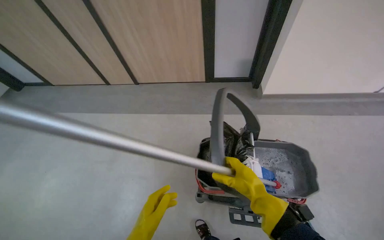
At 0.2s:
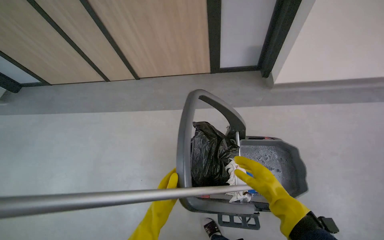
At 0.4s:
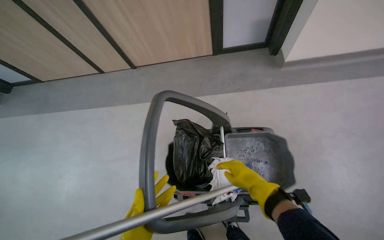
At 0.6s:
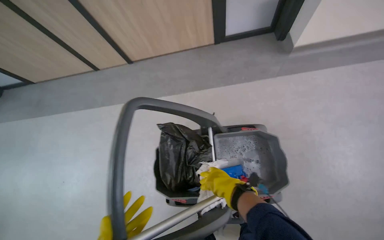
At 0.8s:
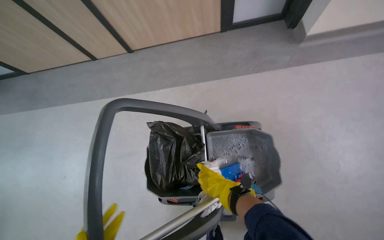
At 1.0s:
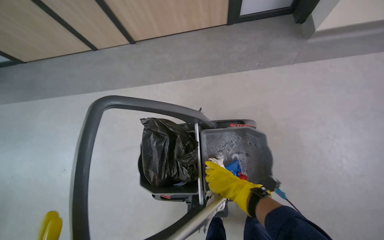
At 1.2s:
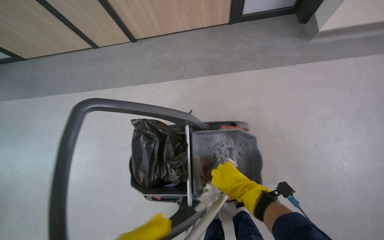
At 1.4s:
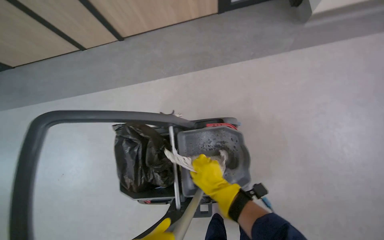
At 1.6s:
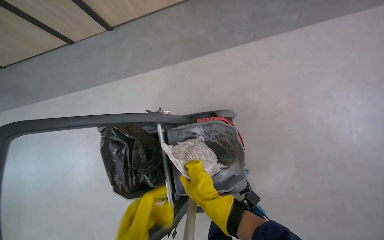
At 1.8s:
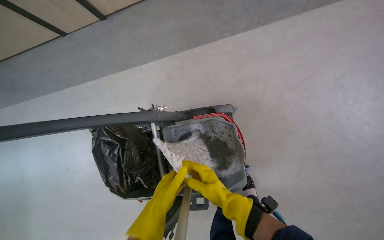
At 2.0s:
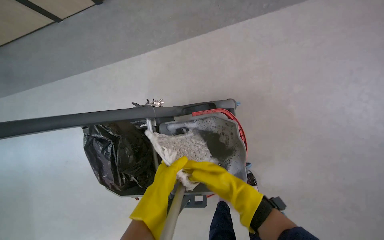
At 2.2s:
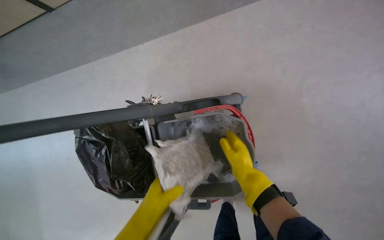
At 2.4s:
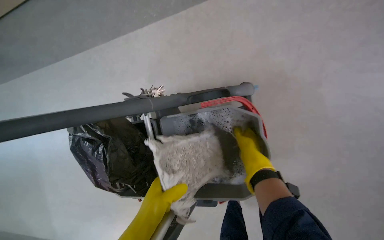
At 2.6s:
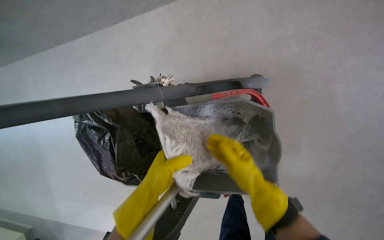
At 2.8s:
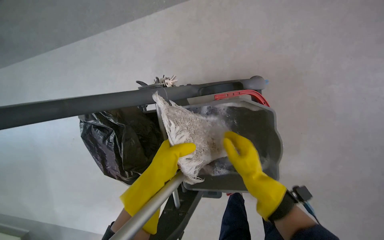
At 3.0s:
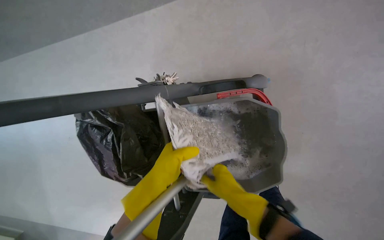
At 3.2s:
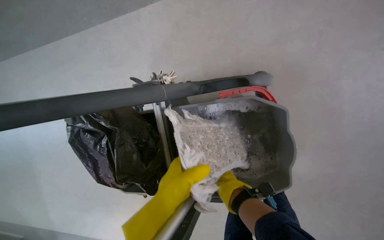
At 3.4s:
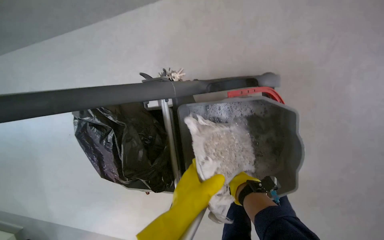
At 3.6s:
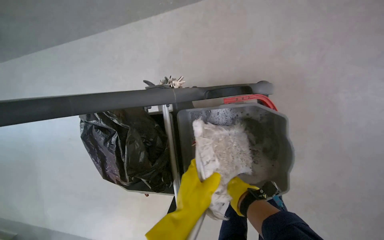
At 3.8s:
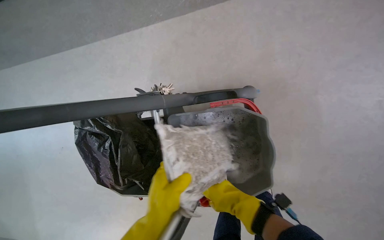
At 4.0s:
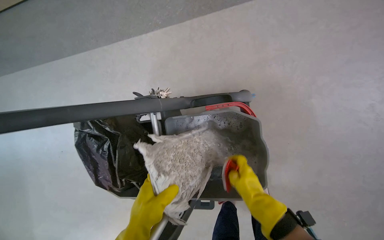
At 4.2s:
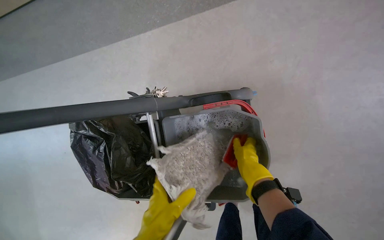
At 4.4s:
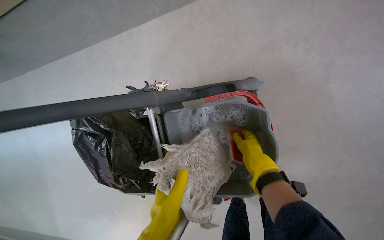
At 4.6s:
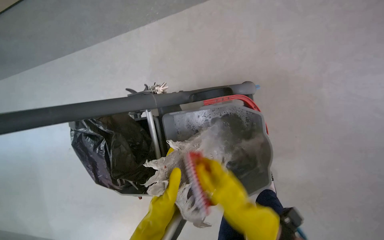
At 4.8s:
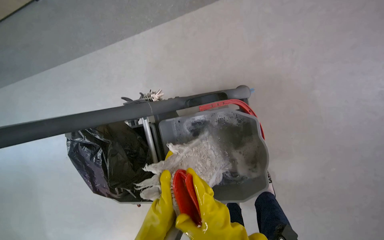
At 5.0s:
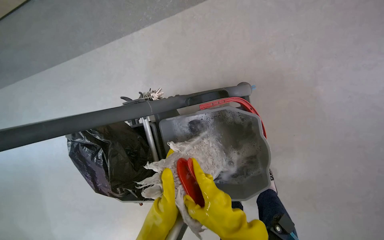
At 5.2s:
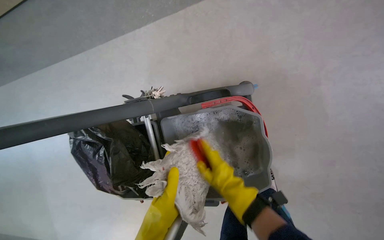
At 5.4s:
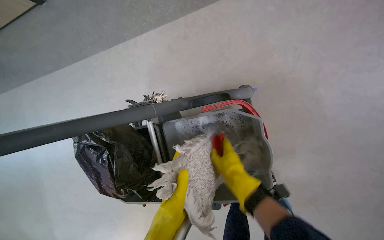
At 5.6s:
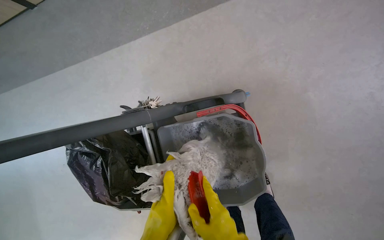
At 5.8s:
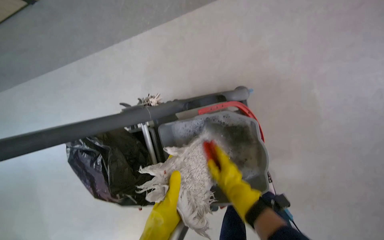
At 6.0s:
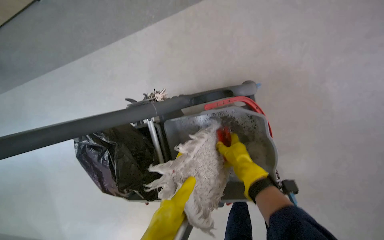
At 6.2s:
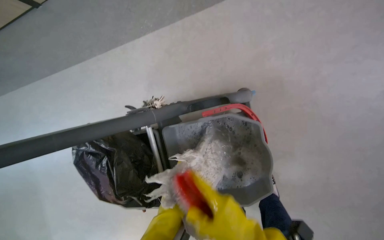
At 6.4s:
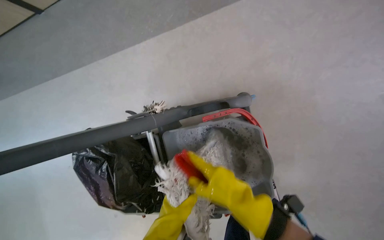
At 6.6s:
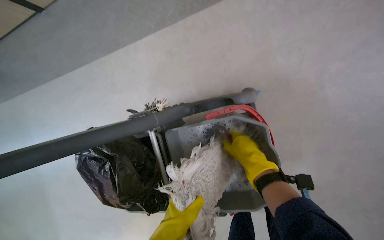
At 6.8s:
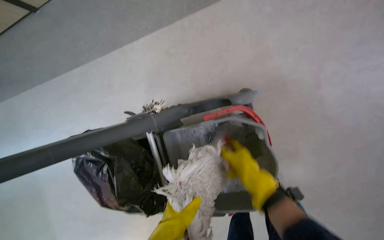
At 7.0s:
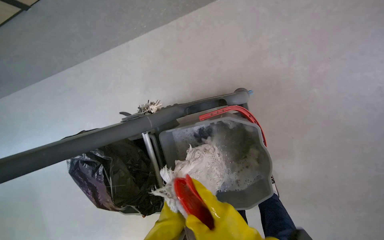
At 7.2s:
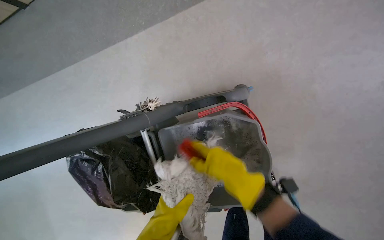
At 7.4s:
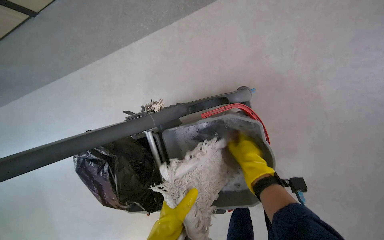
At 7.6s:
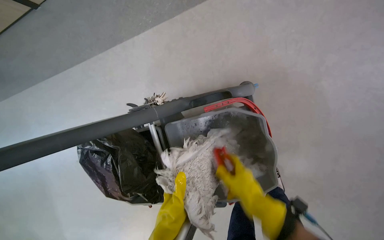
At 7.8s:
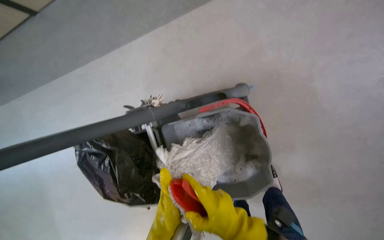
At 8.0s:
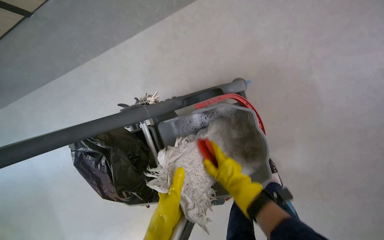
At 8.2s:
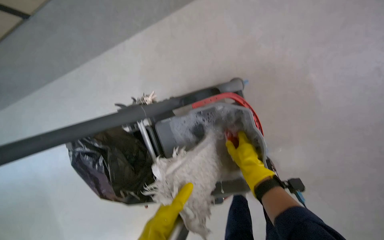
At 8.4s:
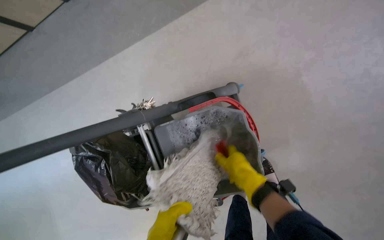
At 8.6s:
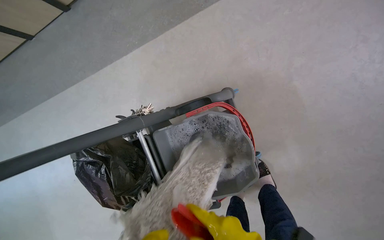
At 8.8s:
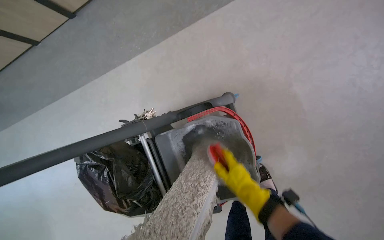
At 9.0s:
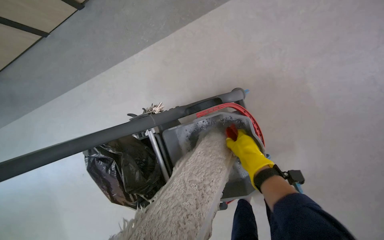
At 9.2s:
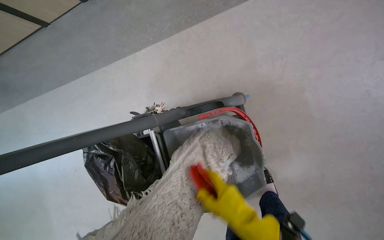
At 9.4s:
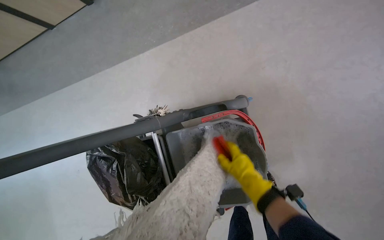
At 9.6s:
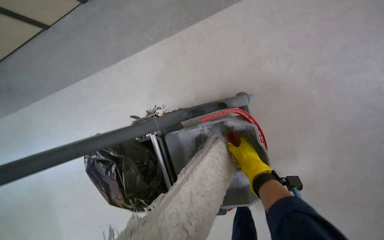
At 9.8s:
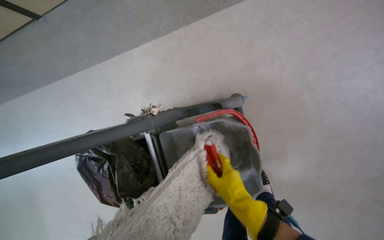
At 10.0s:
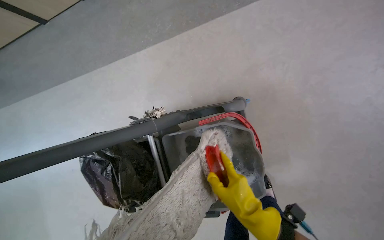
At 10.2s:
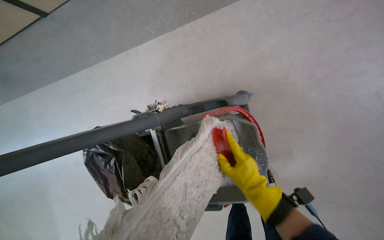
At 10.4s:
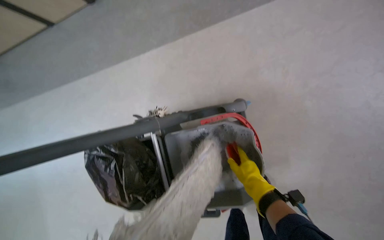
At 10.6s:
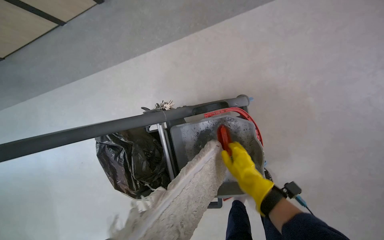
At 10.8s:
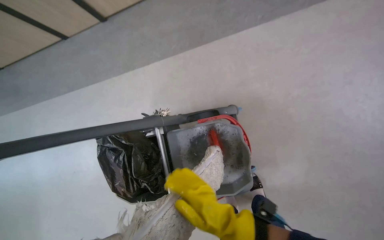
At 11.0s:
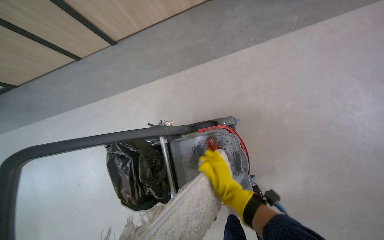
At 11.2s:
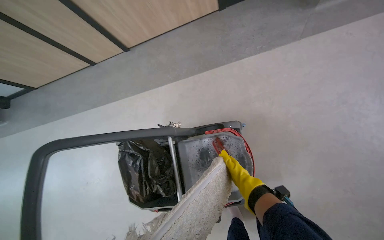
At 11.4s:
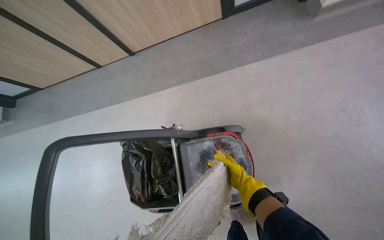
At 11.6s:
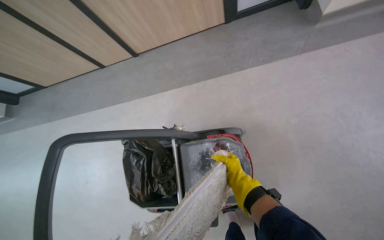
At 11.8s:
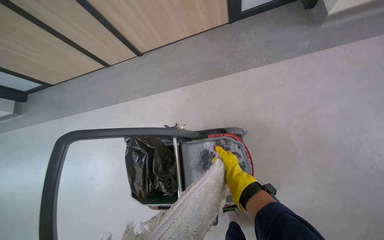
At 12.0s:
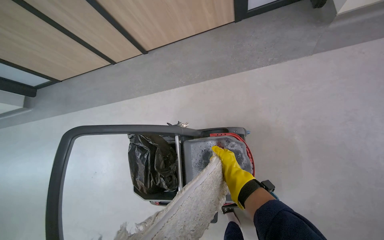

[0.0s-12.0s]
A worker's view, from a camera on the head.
Job: mopping floor.
The whole recording: Wringing mop and mopping lobby floor. The worker wrings out the mop head and then mops the lobby floor.
0.0s to 1.6s: The camera is carried about 80 cm. The camera is aimed roughly 20 degrees further to the left. The view tilts approximately 25 degrees downward.
1.6s to 3.0s: The camera pitches downward, by some 20 degrees.
3.0s to 4.4s: The right hand travels up the picture by roughly 10 cm.
6.0s to 7.6s: The right hand goes nearer and farther, roughly 20 cm each way, reversing 4 times.
7.6s to 9.0s: The right hand swings up and down the picture, approximately 15 cm each way, with 3 reversals.
9.0s to 10.4s: The right hand moves nearer and farther over approximately 15 cm, changing direction 3 times.
10.4s to 12.0s: The camera pitches upward, by roughly 15 degrees. The right hand moves nearer and farther over some 20 cm, changing direction 2 times.

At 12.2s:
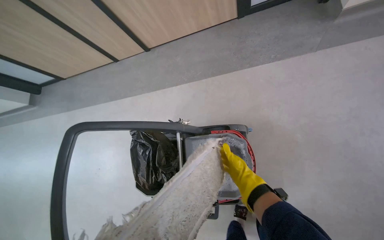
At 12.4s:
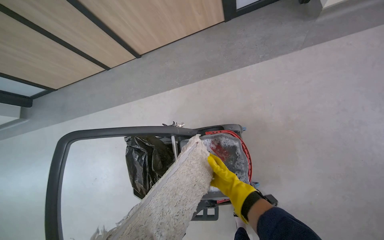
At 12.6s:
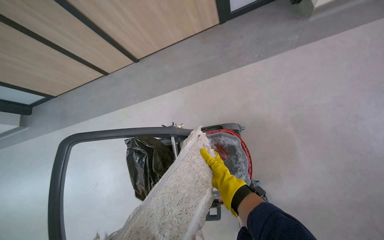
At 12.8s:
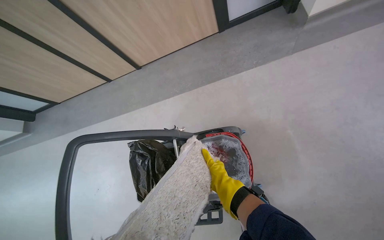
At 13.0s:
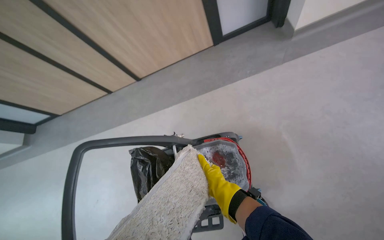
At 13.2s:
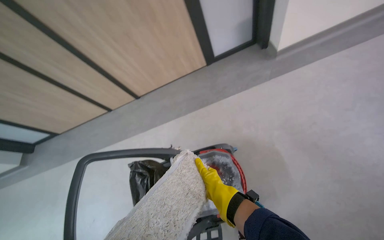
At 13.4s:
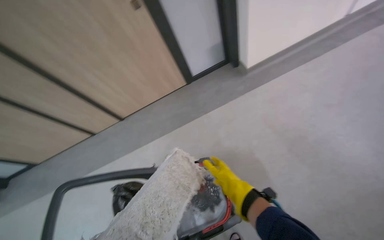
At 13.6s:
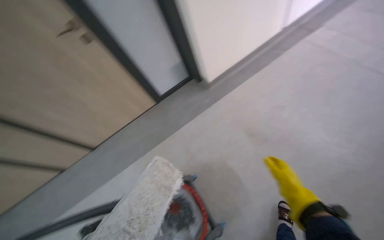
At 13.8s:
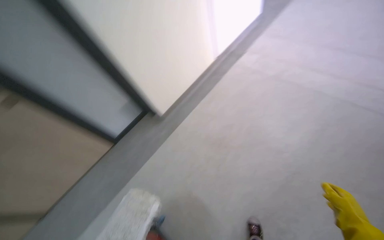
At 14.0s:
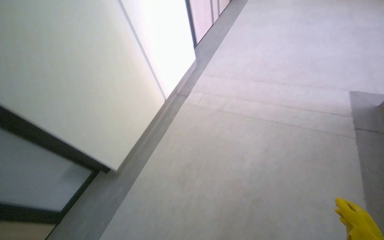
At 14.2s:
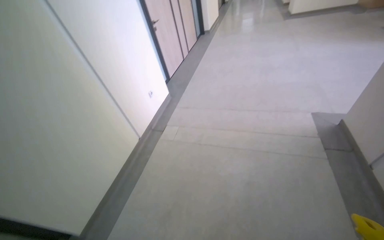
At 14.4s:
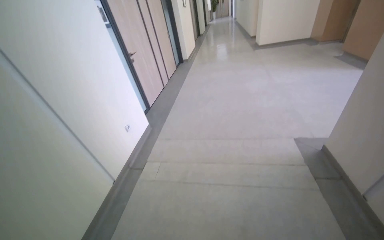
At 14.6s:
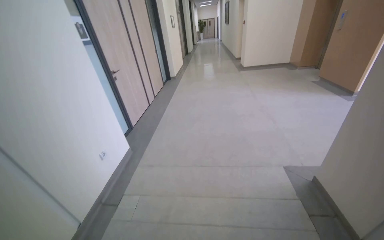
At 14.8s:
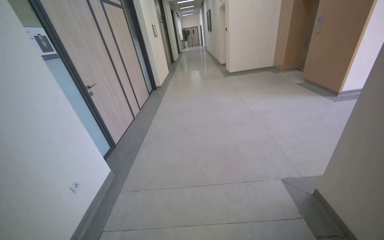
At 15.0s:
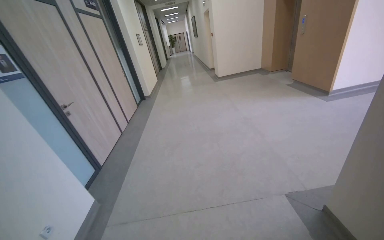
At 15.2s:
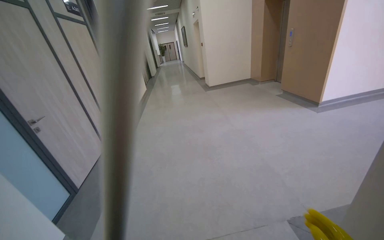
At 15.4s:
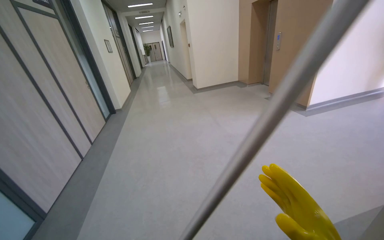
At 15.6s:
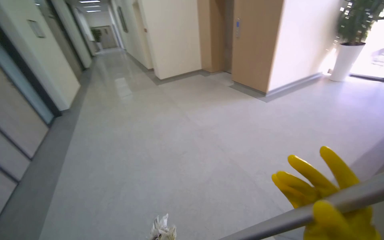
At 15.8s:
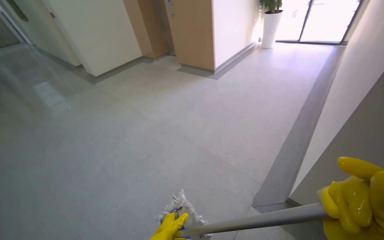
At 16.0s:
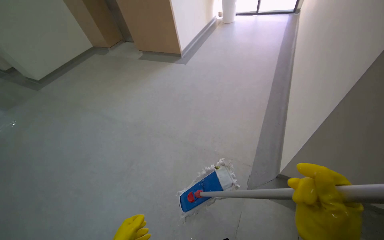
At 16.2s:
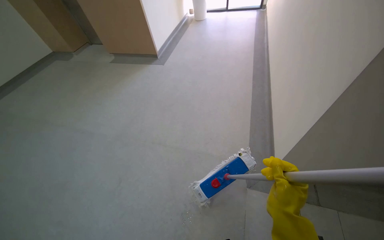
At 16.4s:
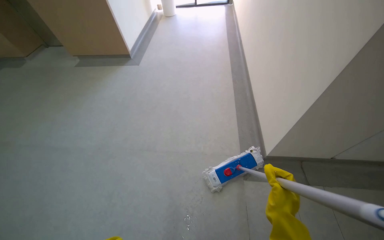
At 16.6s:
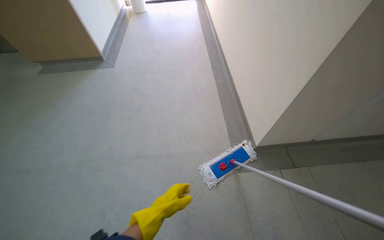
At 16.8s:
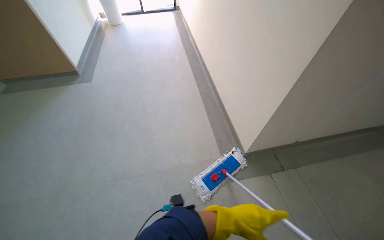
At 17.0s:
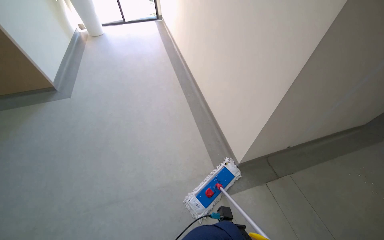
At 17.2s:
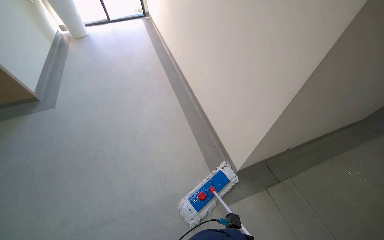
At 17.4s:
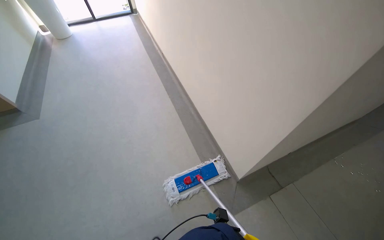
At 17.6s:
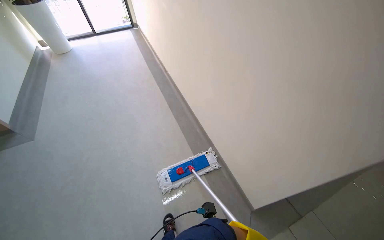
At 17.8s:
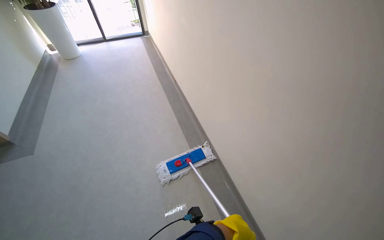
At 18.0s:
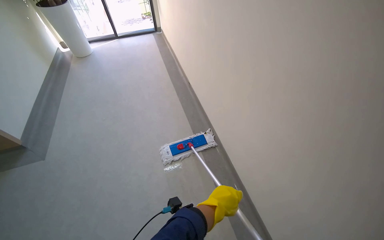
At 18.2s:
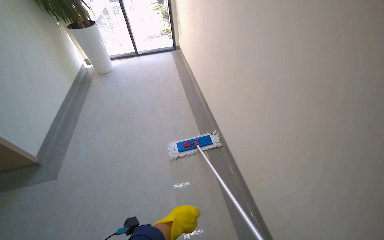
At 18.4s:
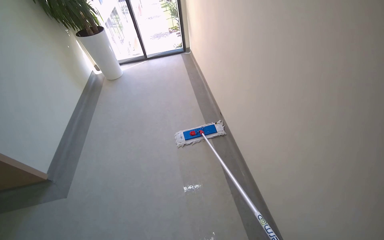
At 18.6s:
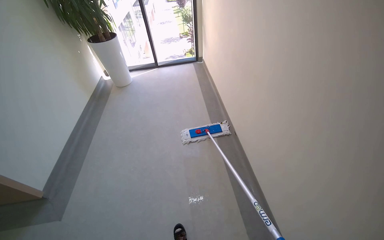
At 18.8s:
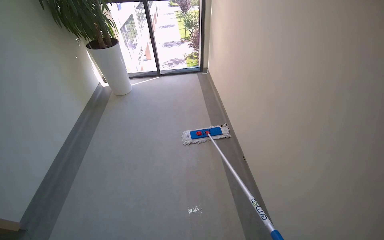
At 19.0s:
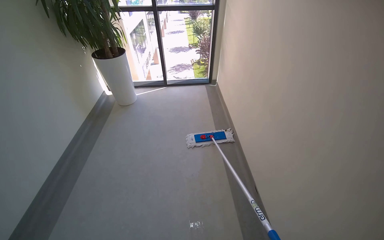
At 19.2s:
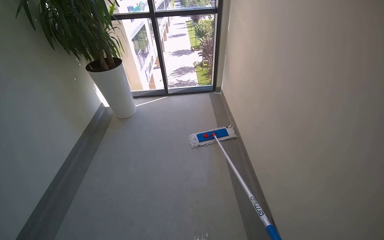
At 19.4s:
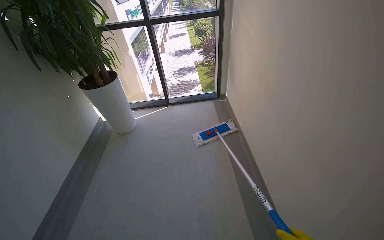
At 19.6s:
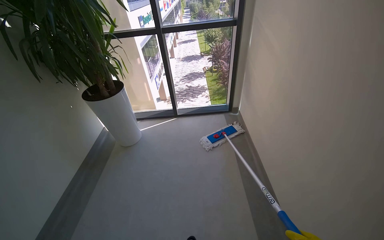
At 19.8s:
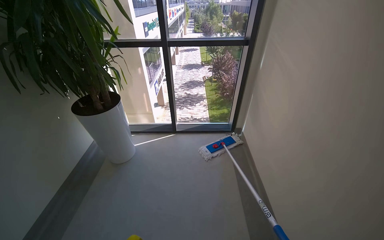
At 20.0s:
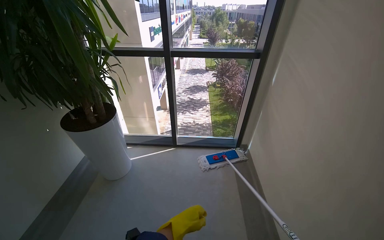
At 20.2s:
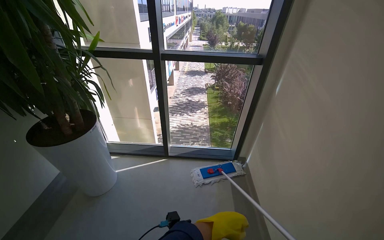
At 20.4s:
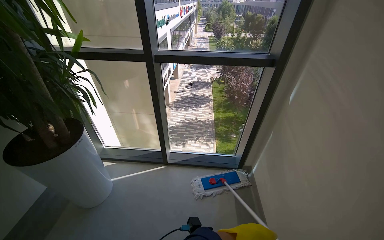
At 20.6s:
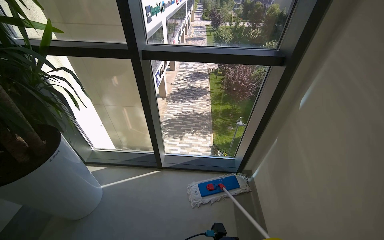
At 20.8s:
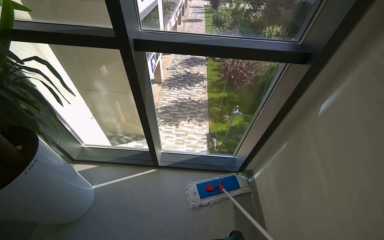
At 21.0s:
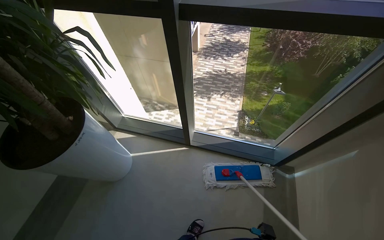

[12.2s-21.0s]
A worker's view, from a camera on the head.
Job: mopping floor.
The whole recording: Wringing mop and mopping lobby floor. The worker wrings out the mop head and then mops the lobby floor.
12.2s to 13.6s: The wearer looks roughly 25 degrees further to the right. The view tilts roughly 25 degrees upward.
13.6s to 15.2s: The camera is carried some 1.5 m. The wearer's head swings roughly 70 degrees to the right. The view tips upward by about 55 degrees.
15.2s to 16.6s: The head travels roughly 1.5 m. The head rotates about 90 degrees to the right. The wearer looks approximately 15 degrees further downward.
16.6s to 18.0s: The camera is carried approximately 90 cm.
18.0s to 19.6s: The camera travels roughly 1.5 m. The view swings some 15 degrees to the left. The view tips upward by some 10 degrees.
19.6s to 21.0s: The wearer moves some 1 m. The wearer looks roughly 15 degrees further downward.
